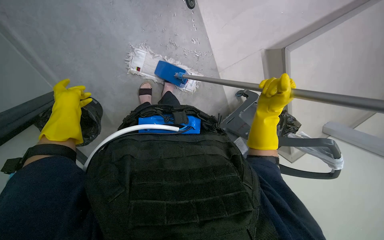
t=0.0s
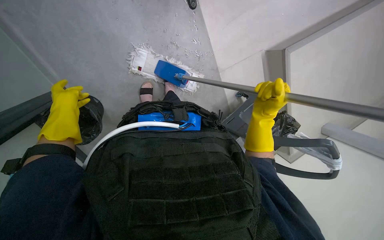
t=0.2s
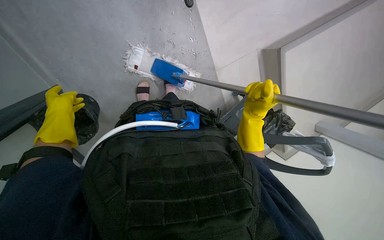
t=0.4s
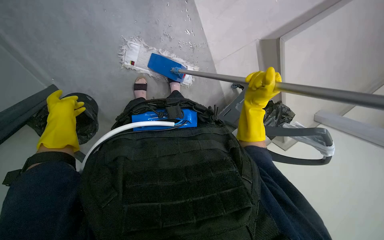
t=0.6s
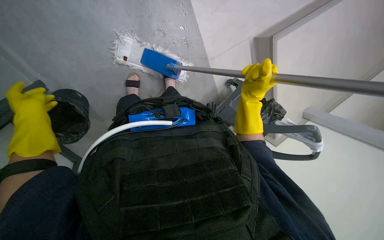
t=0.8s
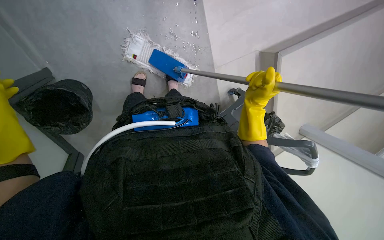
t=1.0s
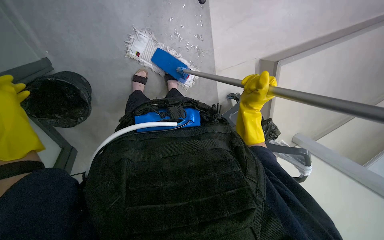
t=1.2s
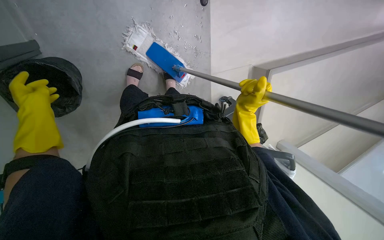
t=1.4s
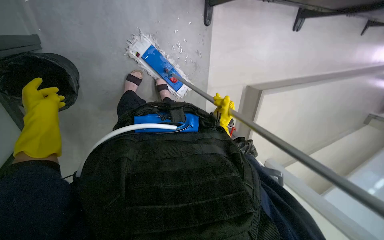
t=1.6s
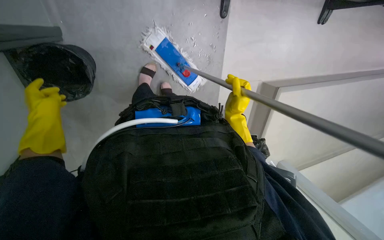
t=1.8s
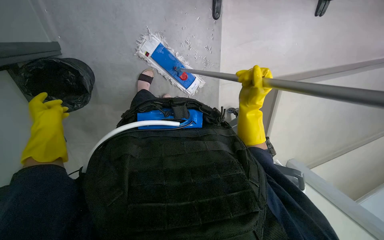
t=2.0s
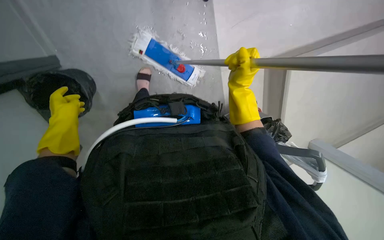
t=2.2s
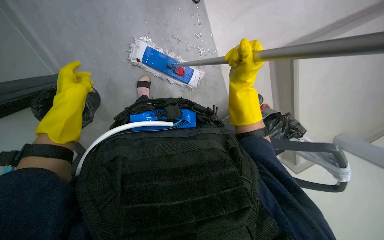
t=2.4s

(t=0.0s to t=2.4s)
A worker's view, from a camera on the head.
Job: preparing cleaning supplies.
The whole recording: Preparing mop for mopping. The worker prepares the mop by changing and wetting the mop head.
t=1.2s - t=2.4s: The right hand goes farther from the camera and returns, about 10 cm each way.

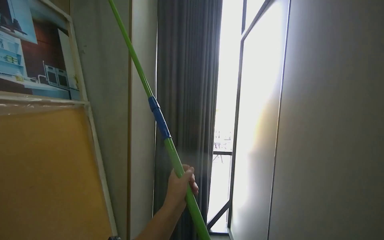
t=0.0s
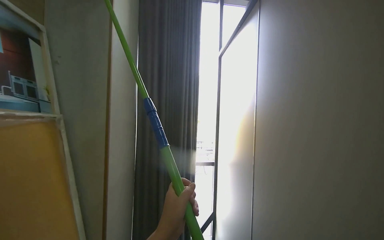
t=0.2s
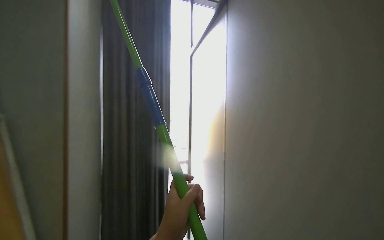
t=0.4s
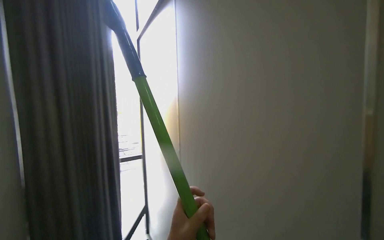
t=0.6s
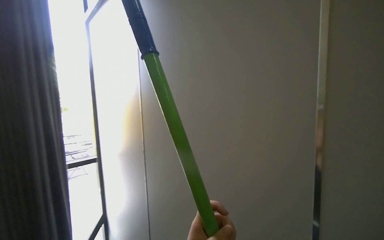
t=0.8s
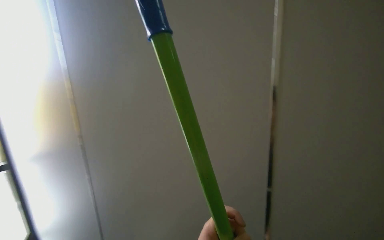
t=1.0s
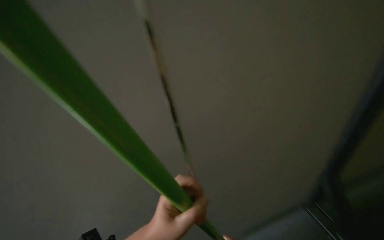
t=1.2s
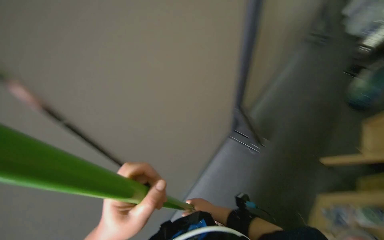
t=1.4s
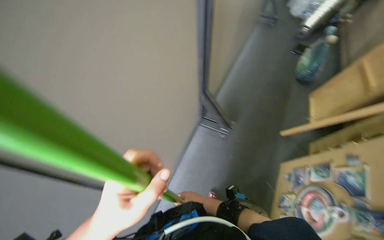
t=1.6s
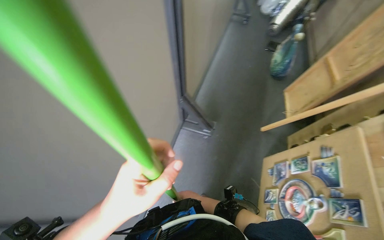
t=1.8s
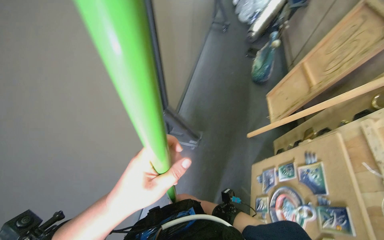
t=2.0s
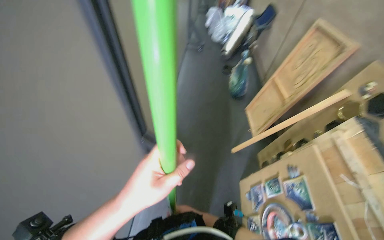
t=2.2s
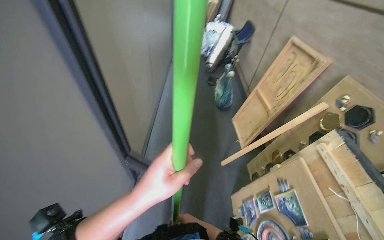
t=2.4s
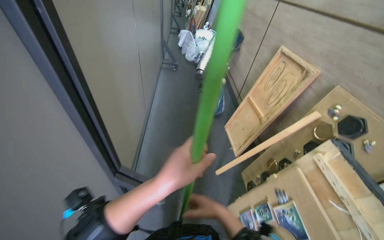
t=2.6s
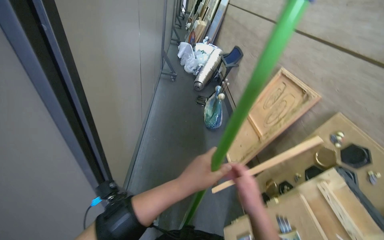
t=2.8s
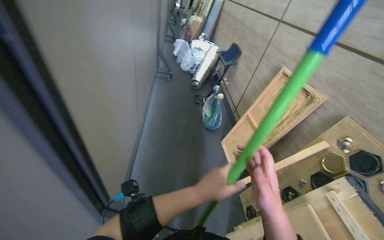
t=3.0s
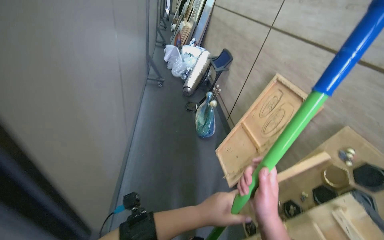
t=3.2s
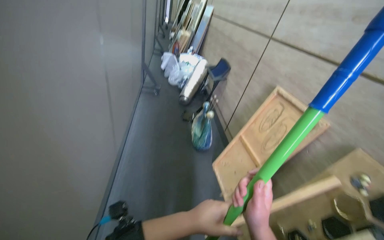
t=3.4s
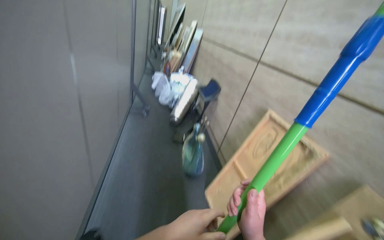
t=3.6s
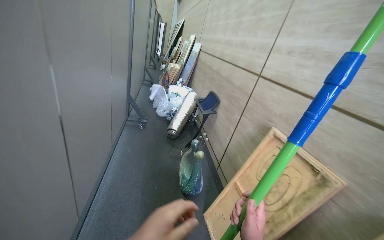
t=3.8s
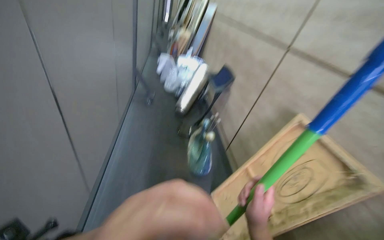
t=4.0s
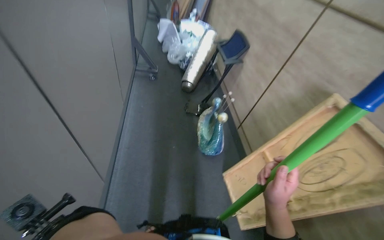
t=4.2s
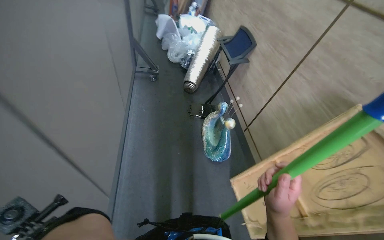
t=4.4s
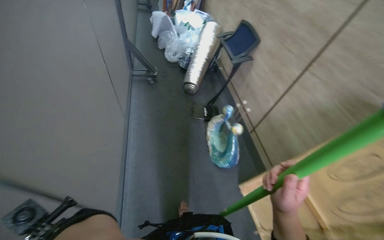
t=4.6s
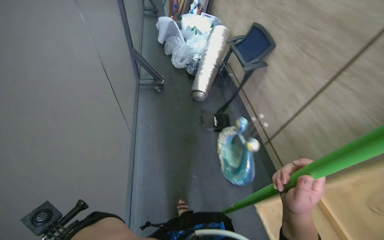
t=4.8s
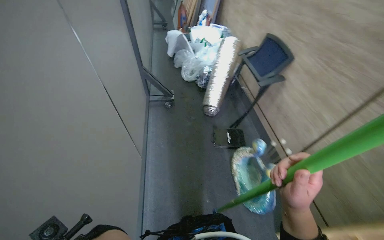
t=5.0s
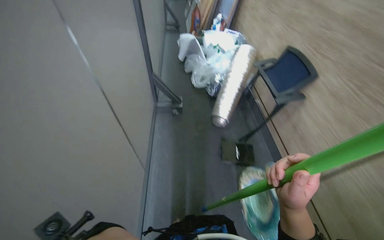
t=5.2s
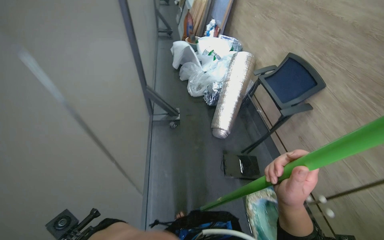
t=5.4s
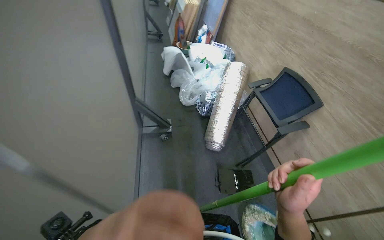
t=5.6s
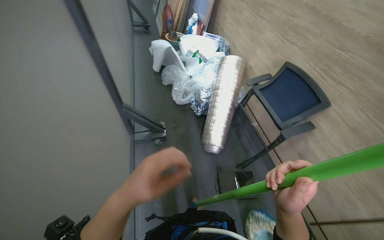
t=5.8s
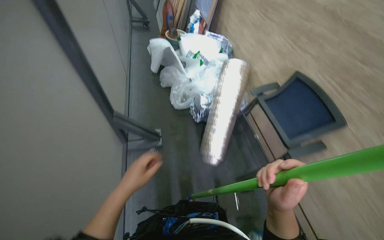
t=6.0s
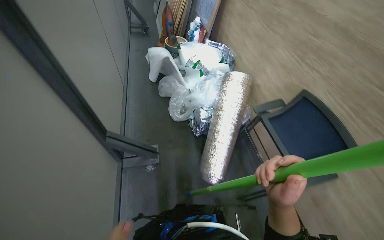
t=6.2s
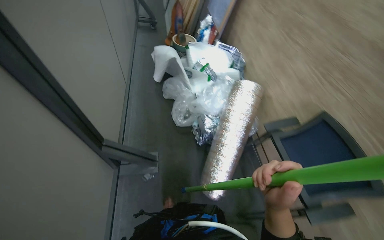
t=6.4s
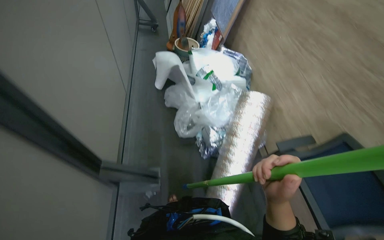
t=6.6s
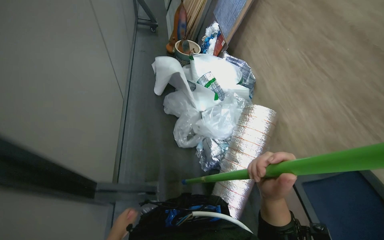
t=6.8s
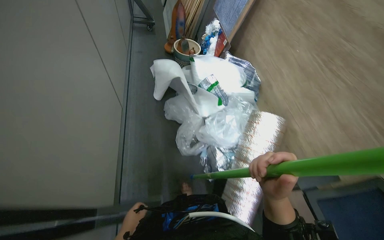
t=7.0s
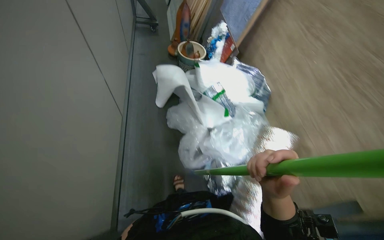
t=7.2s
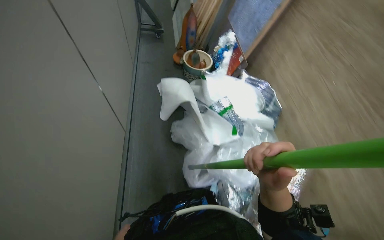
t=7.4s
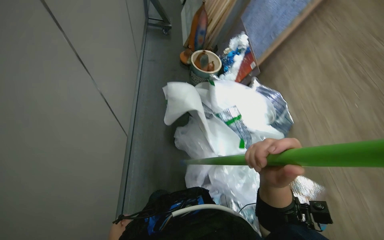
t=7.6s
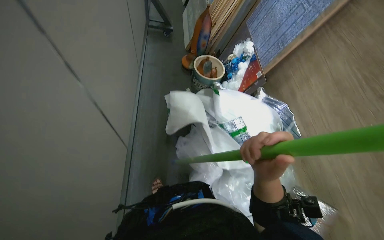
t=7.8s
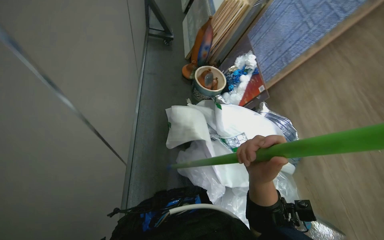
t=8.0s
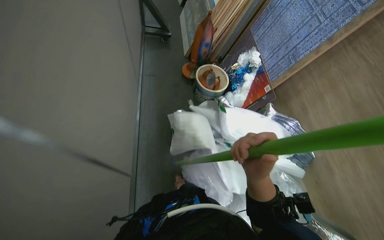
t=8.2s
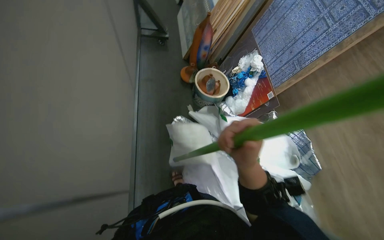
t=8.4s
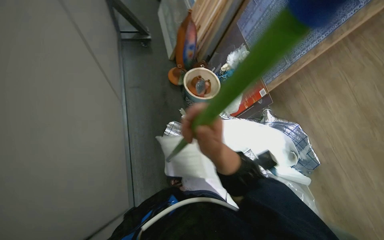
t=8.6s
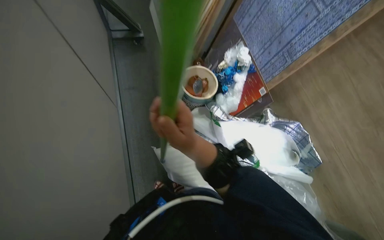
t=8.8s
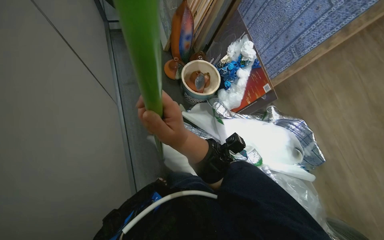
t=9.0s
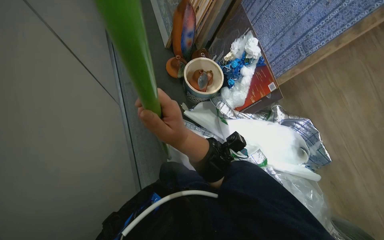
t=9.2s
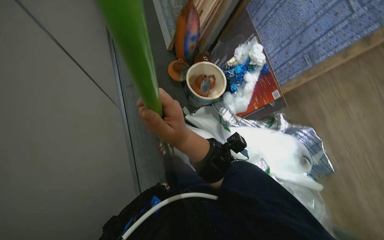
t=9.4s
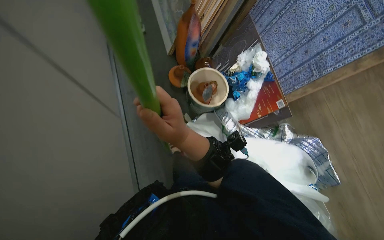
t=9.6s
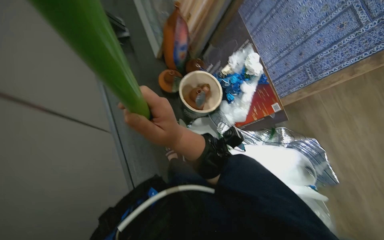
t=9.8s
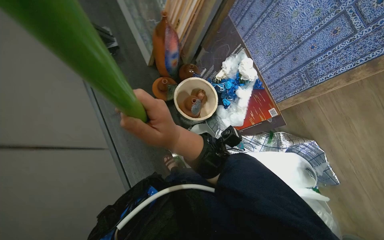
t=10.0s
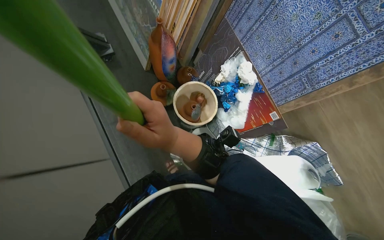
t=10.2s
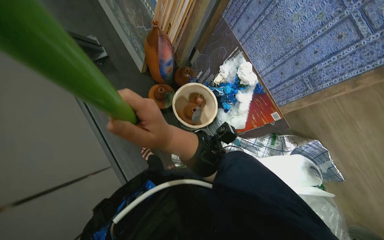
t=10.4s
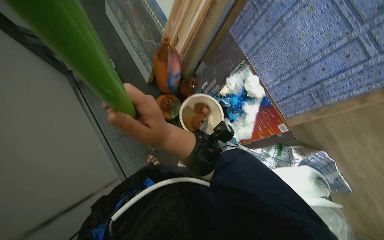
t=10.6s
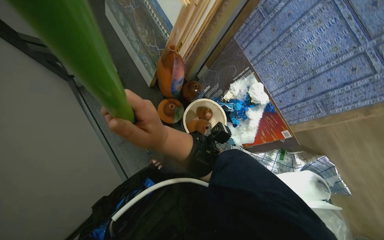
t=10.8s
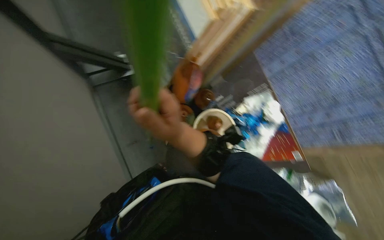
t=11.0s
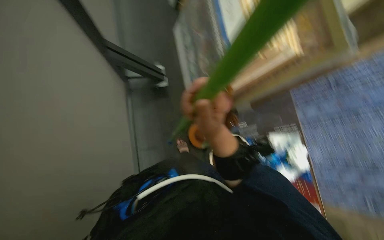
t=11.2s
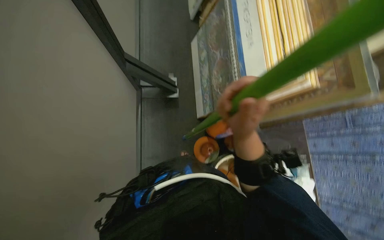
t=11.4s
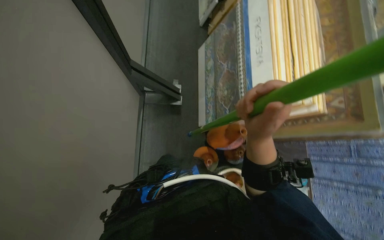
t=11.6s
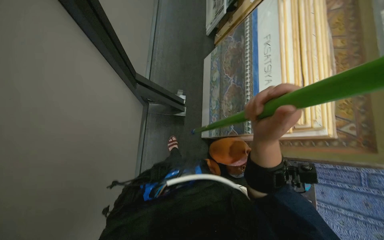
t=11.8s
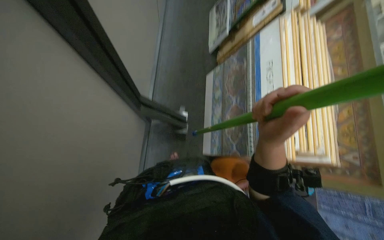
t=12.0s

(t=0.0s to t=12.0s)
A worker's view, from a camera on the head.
Job: organizing items.
The whole recording: Pulling room curtains. The worker pulls and adjusts the grey and white curtains across the window.
t=0.0s - t=1.6s: The head rotates about 145 degrees to the right. The wearer looks some 40 degrees further downward.
t=1.6s - t=3.0s: The camera is carried approximately 50 cm. The wearer looks about 30 degrees further to the right. The camera pitches upward, by about 15 degrees.
t=3.0s - t=4.4s: The head travels approximately 90 cm.
t=4.4s - t=6.0s: The camera travels some 1.5 m.
t=6.0s - t=7.6s: The camera is carried about 1 m.
t=7.6s - t=9.0s: The camera is carried some 70 cm. The view tips downward by about 15 degrees.
t=9.0s - t=10.4s: The camera travels some 50 cm.
t=10.4s - t=12.0s: The wearer moves approximately 50 cm. The view tilts approximately 20 degrees upward. The scene turns about 40 degrees clockwise in the picture.

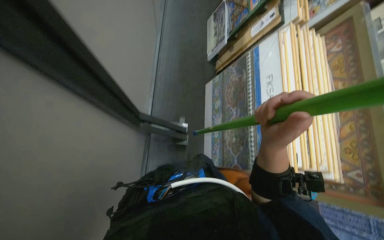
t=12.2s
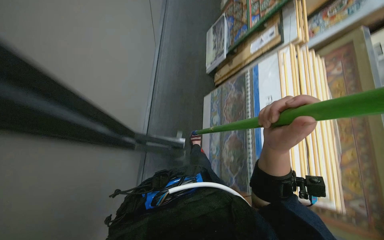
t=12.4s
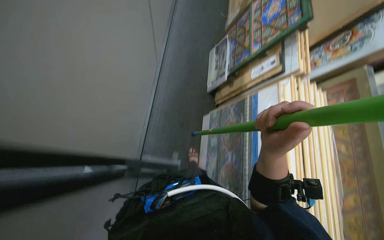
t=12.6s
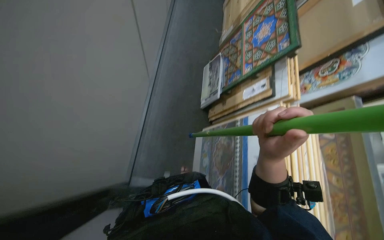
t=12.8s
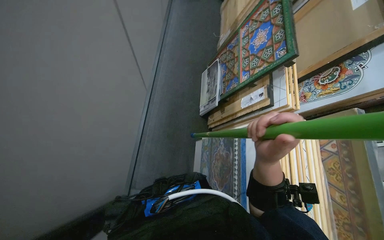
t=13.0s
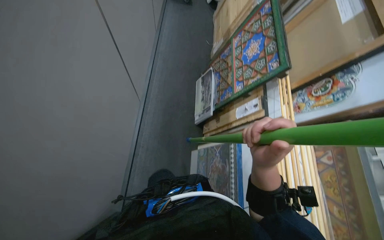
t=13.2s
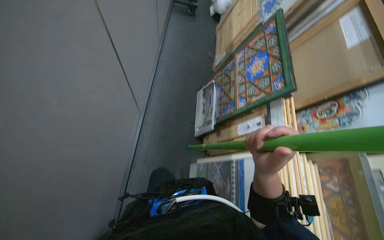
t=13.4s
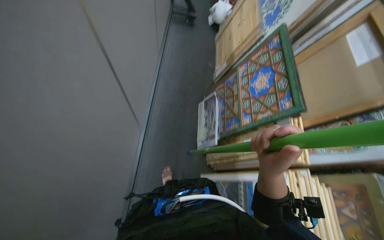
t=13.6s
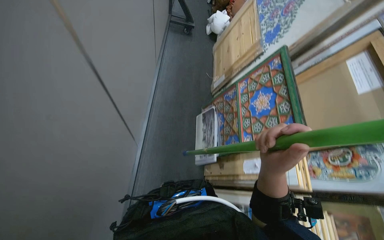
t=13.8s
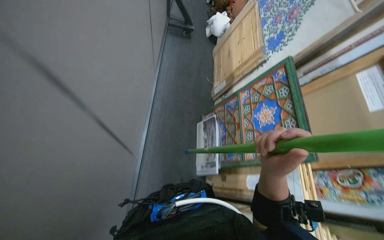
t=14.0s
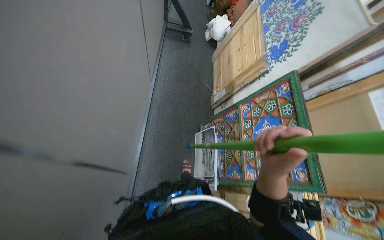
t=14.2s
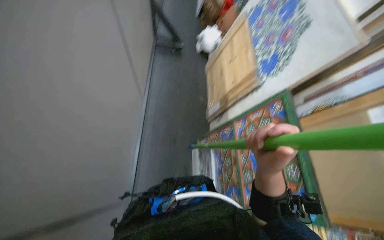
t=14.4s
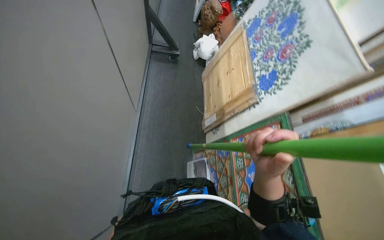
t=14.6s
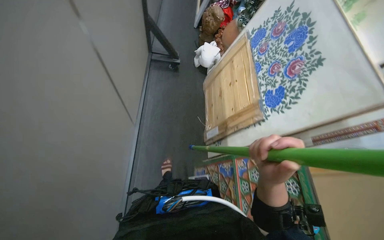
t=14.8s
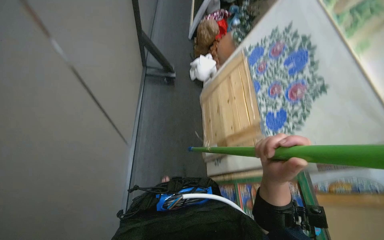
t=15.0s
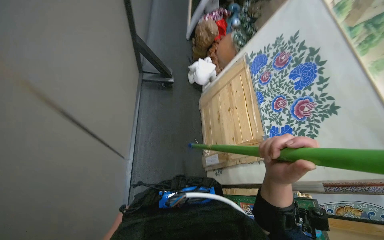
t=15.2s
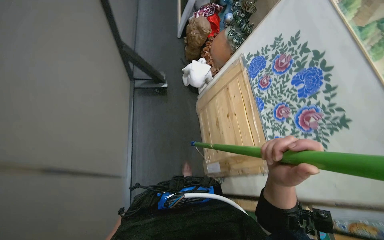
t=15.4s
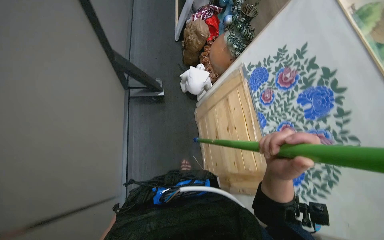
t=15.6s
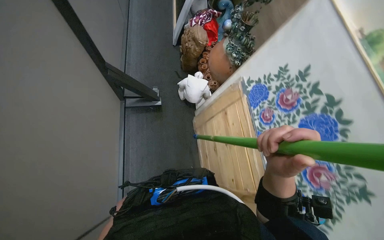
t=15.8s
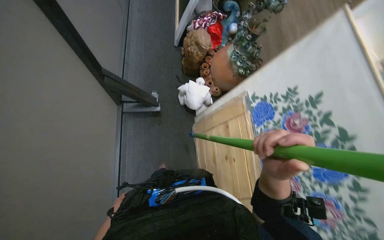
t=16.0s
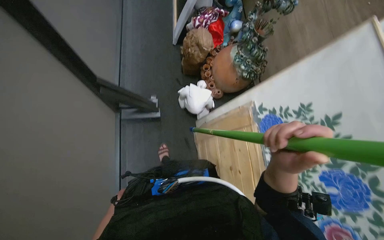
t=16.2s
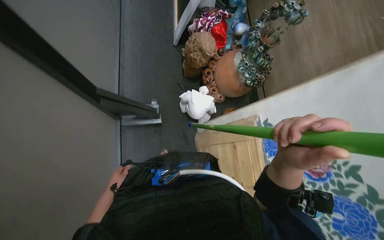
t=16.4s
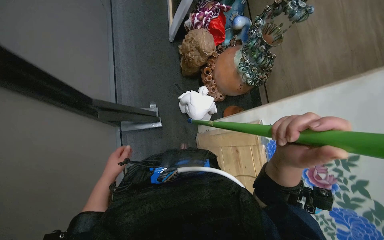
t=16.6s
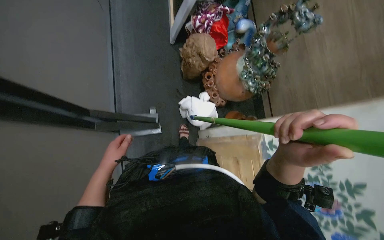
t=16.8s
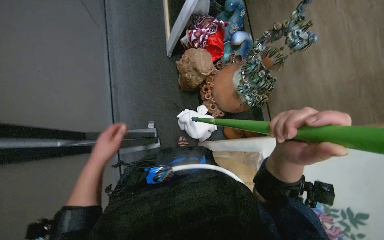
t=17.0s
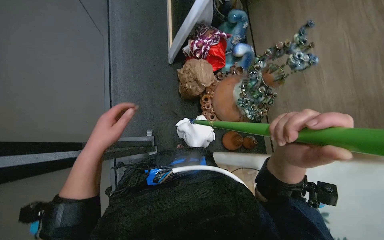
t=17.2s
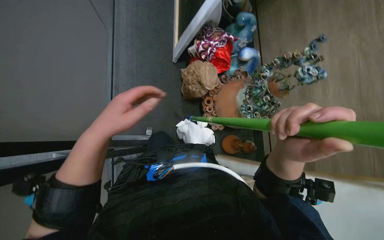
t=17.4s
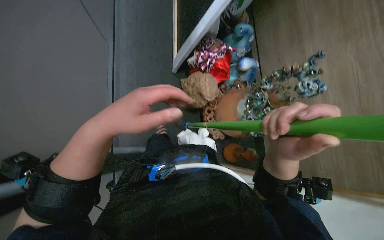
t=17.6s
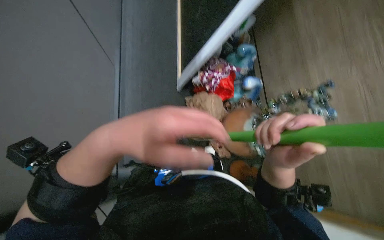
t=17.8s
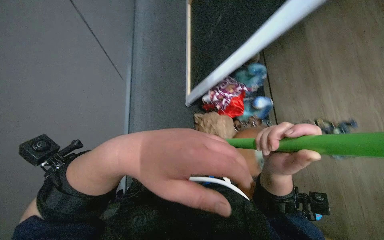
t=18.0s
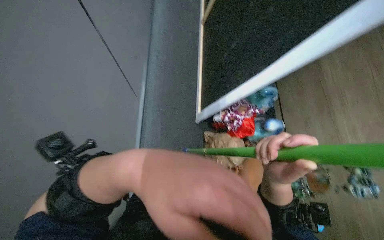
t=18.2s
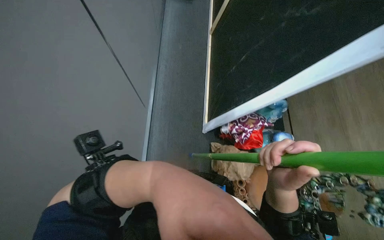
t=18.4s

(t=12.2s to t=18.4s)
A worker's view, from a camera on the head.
Job: organizing items.
The whole recording: Pulling room curtains. The worker pulls and adjusts the grey and white curtains across the window.
t=12.2s - t=13.8s: The camera pitches upward, by roughly 30 degrees.
t=13.8s - t=15.4s: The camera is carried some 1 m.
t=15.4s - t=16.8s: The wearer moves some 50 cm.
t=16.8s - t=18.4s: The head rotates approximately 15 degrees to the left. The camera pitches upward, by some 20 degrees.
